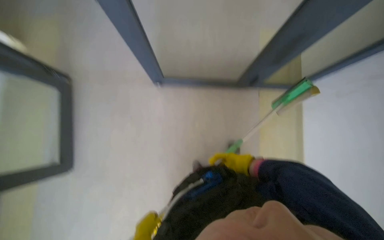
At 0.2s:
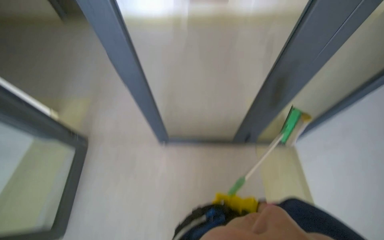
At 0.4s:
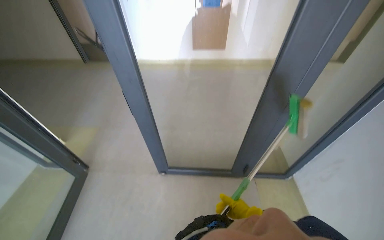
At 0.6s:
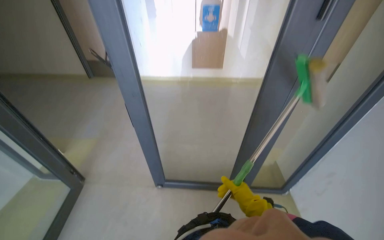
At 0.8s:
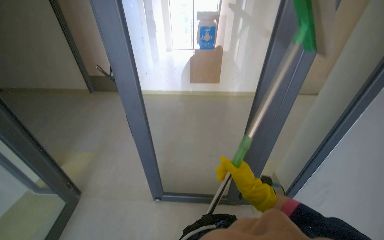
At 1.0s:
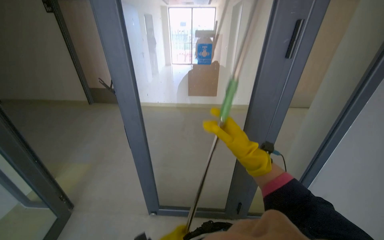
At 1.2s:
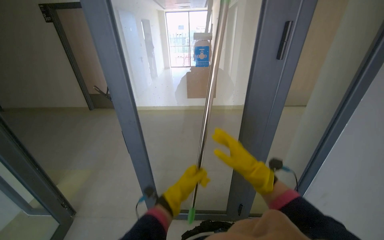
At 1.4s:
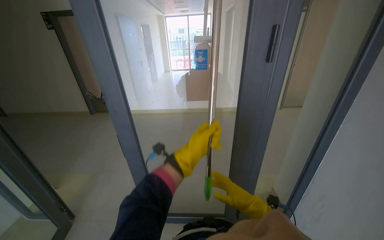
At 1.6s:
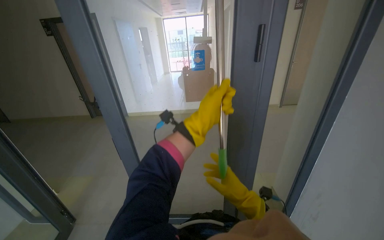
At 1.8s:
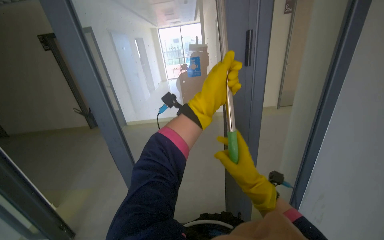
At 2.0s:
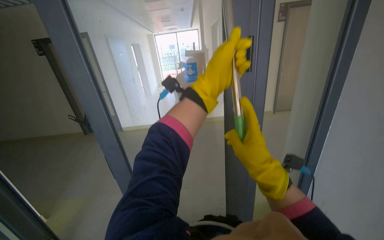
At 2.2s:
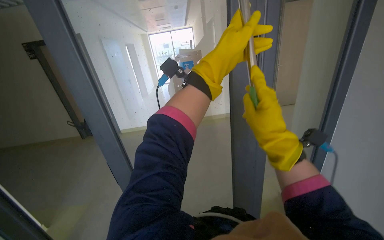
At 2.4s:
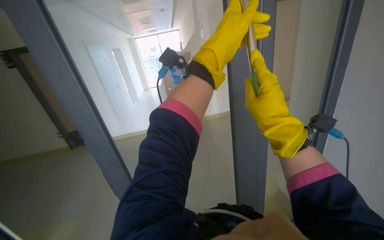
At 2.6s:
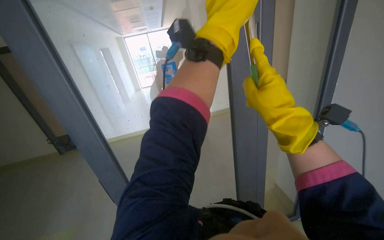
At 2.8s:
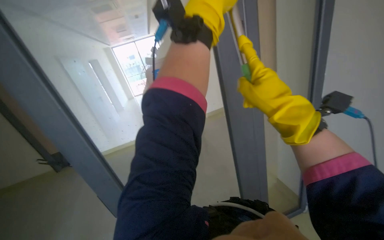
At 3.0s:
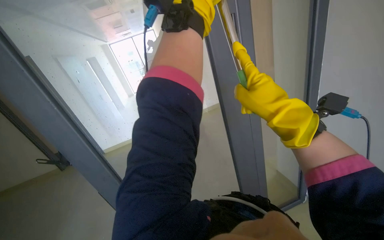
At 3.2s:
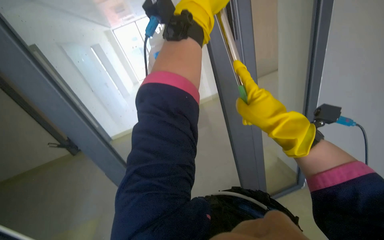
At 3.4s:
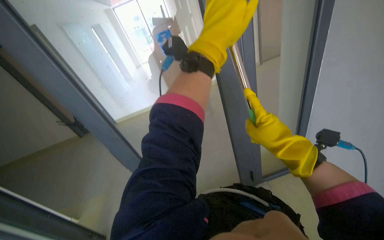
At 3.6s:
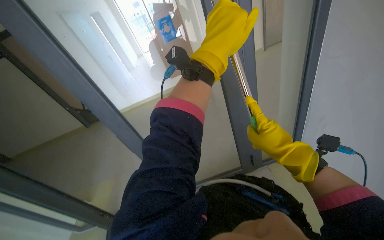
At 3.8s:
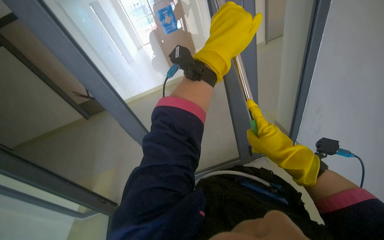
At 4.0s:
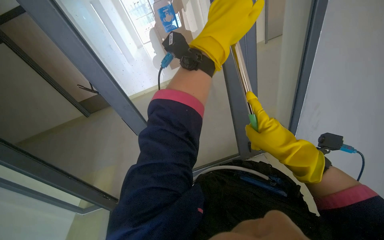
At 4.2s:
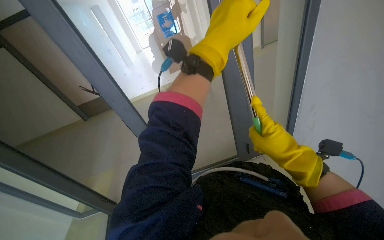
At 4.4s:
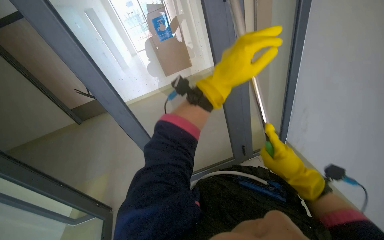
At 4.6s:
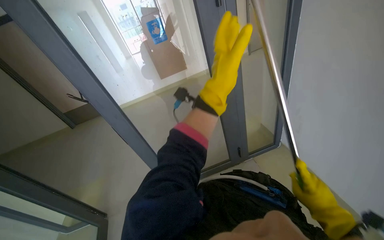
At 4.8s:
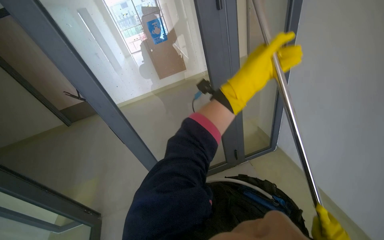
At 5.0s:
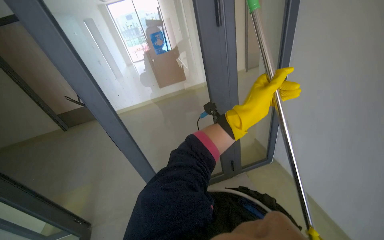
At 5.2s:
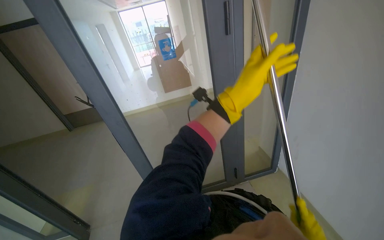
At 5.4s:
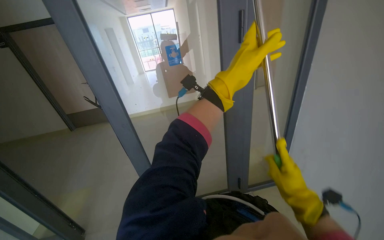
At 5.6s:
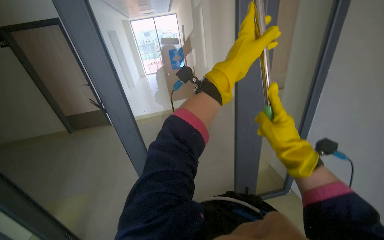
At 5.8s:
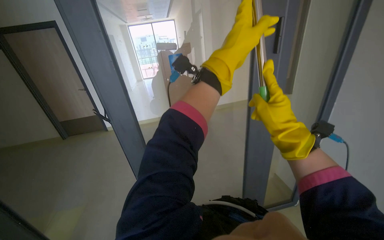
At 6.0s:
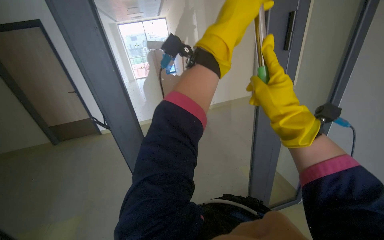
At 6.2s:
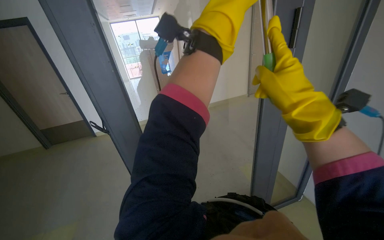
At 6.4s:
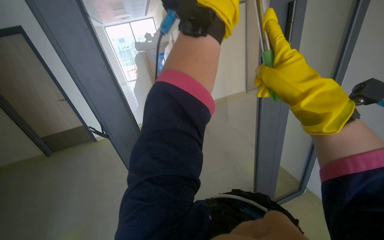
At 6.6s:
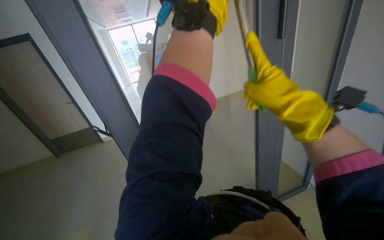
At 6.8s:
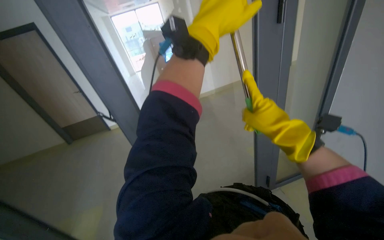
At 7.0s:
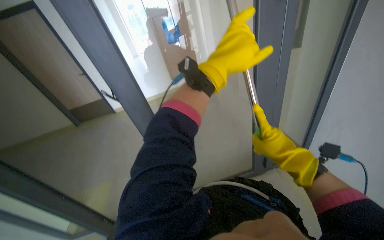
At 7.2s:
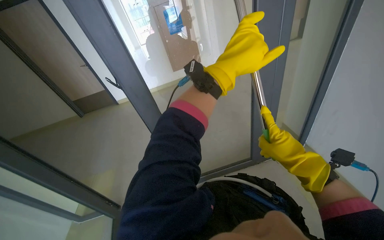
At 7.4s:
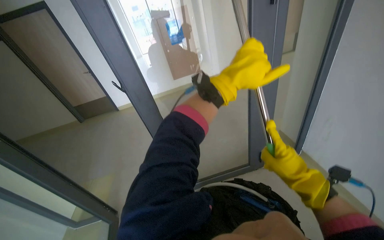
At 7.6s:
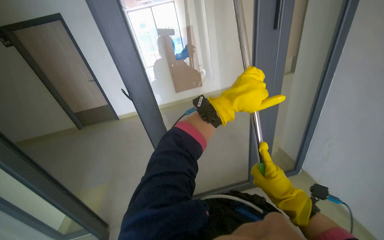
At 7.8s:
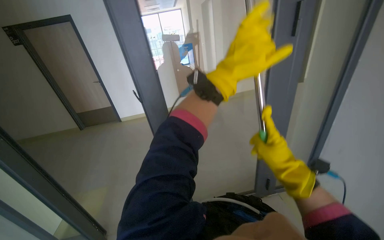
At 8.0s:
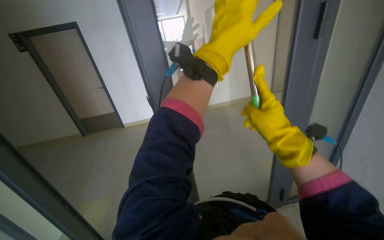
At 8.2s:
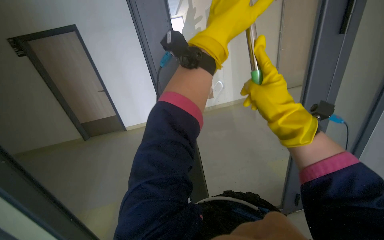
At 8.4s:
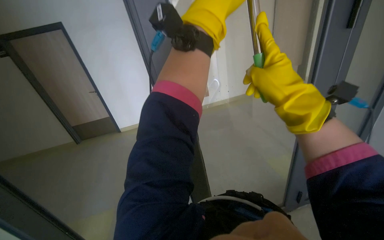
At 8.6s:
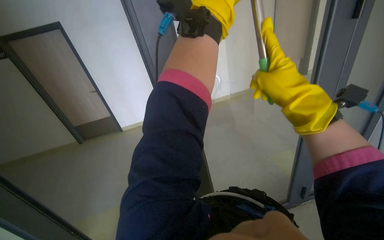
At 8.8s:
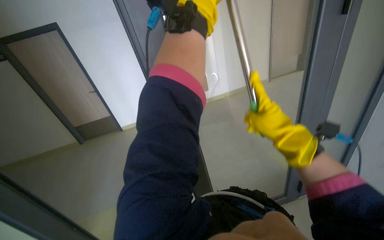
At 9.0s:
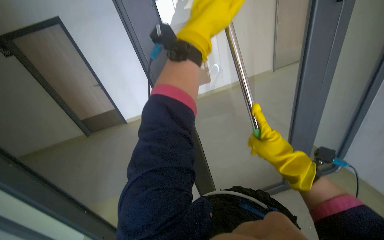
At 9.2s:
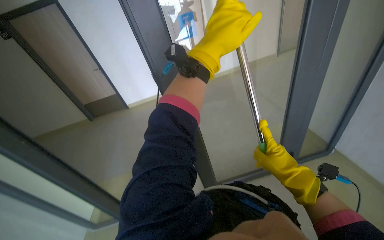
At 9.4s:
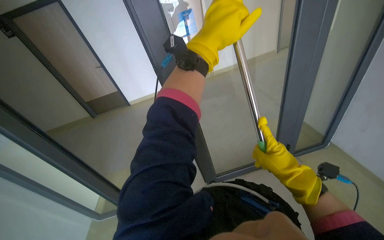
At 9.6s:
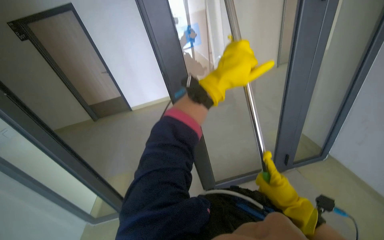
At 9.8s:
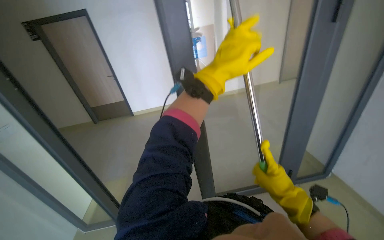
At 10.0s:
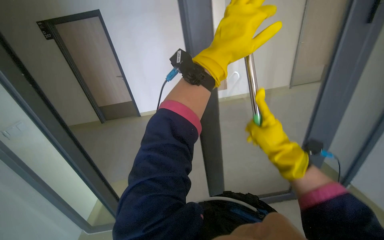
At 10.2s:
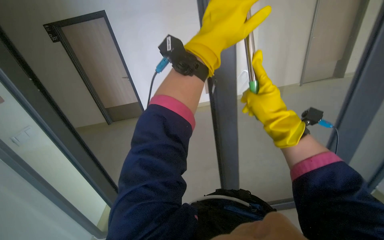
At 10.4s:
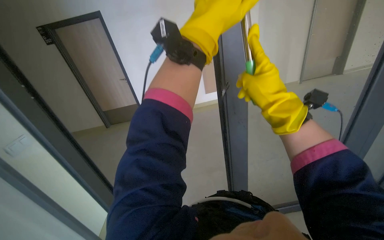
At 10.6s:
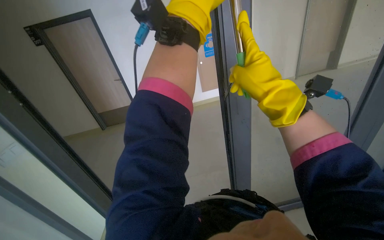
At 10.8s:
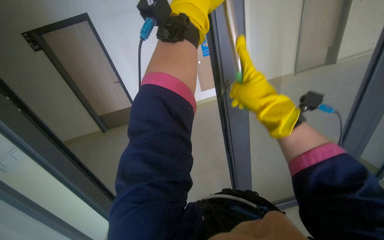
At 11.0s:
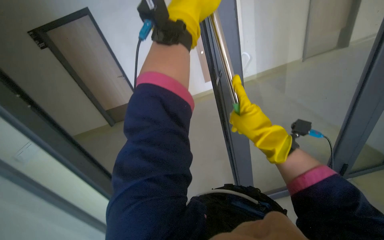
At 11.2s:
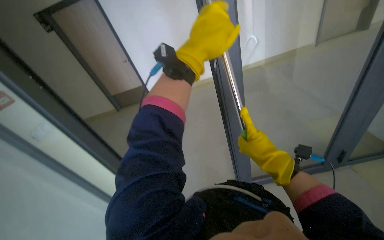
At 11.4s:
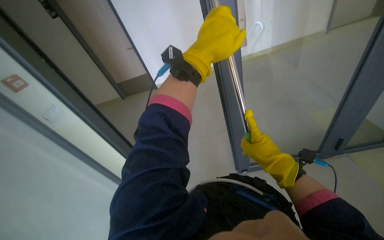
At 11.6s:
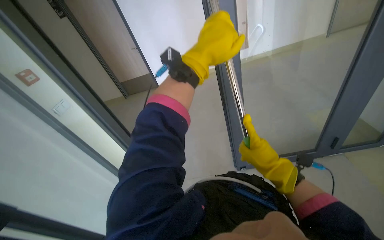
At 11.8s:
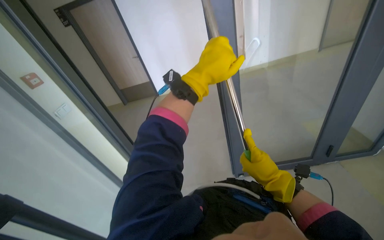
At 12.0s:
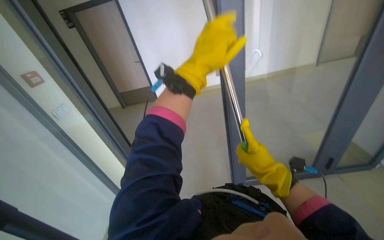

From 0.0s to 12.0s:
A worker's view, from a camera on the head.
Job: cleaning windows.
The whole recording: Cleaning glass door with squeegee. The worker cleans a glass door using a long-handled squeegee.
From 0.0s to 1.6s: The wearer moves roughly 40 cm. The view tips upward by about 55 degrees.
From 1.6s to 3.0s: The left hand travels up the picture by about 40 cm, while the right hand goes about 30 cm up the picture and nearer to the camera.
From 3.0s to 4.4s: The wearer looks approximately 15 degrees further downward. The right hand heads farther from the camera and to the right, covering approximately 15 cm, while the left hand shifts some 25 cm down the picture.
From 4.4s to 6.0s: The view tips upward by some 10 degrees. The left hand is displaced up the picture by approximately 15 cm.
From 6.0s to 7.6s: The right hand heads down the picture, covering some 20 cm. Meanwhile the left hand moves farther from the camera, some 10 cm.
From 7.6s to 9.0s: The left hand travels to the left by about 15 cm.
From 9.0s to 10.4s: The right hand heads to the left and up the picture, covering some 20 cm.
From 10.4s to 12.0s: The right hand goes some 10 cm down the picture.

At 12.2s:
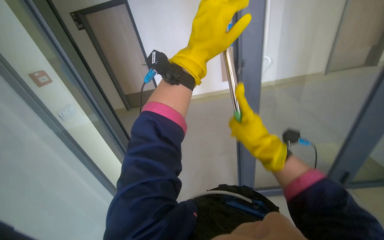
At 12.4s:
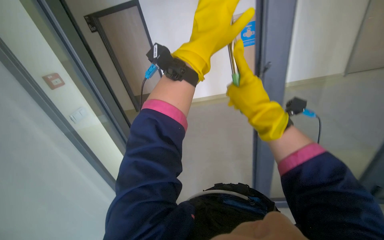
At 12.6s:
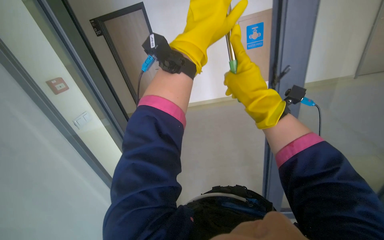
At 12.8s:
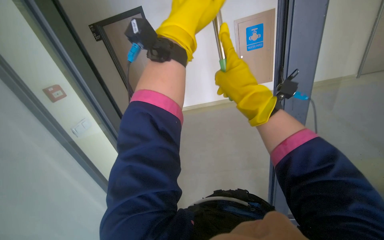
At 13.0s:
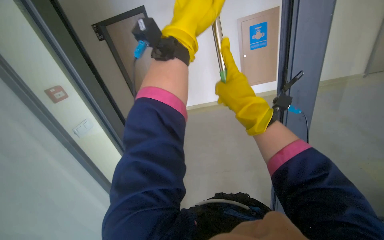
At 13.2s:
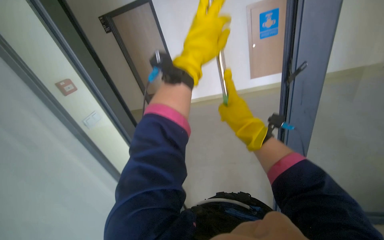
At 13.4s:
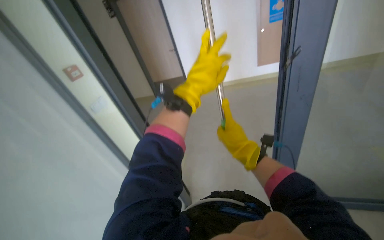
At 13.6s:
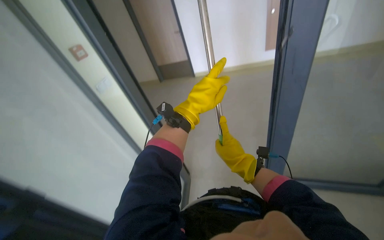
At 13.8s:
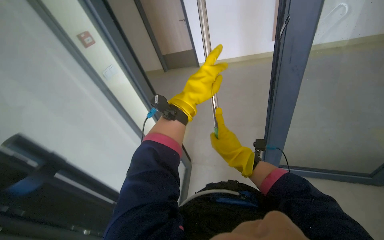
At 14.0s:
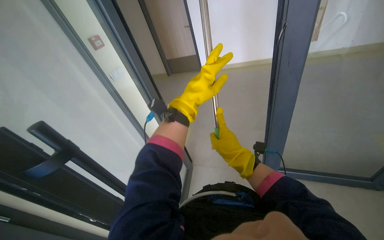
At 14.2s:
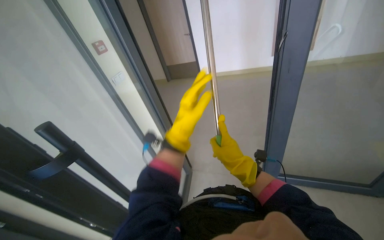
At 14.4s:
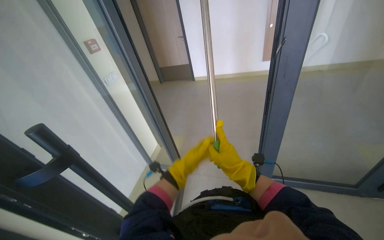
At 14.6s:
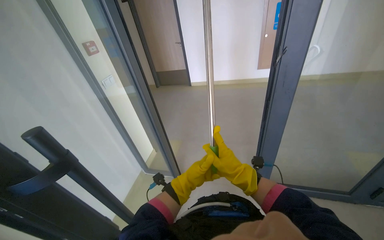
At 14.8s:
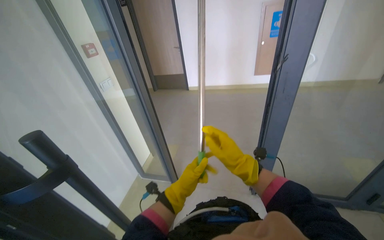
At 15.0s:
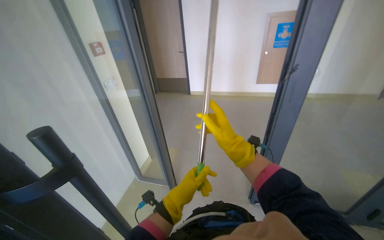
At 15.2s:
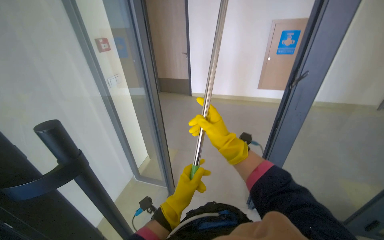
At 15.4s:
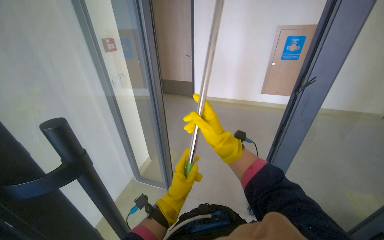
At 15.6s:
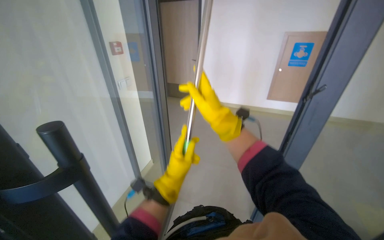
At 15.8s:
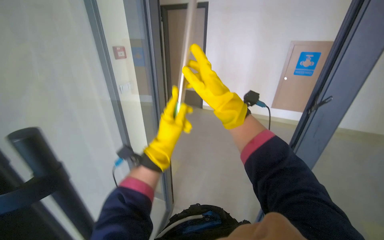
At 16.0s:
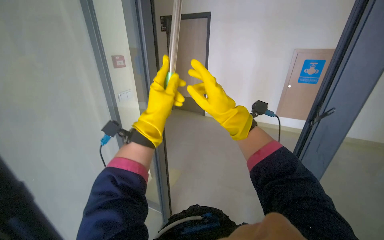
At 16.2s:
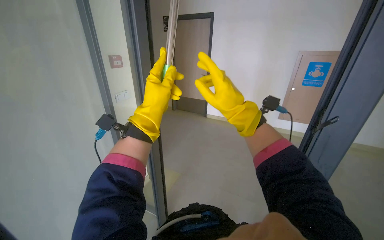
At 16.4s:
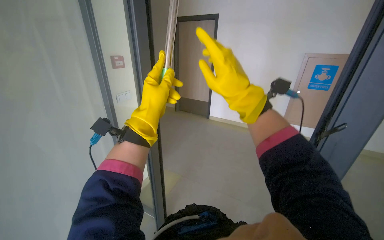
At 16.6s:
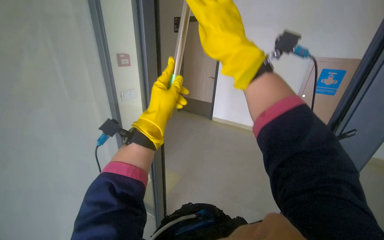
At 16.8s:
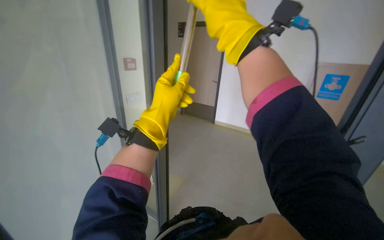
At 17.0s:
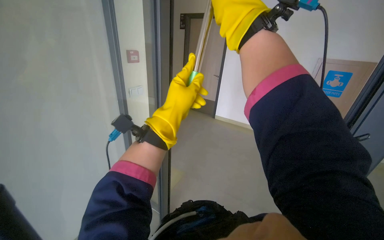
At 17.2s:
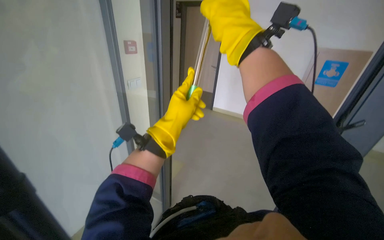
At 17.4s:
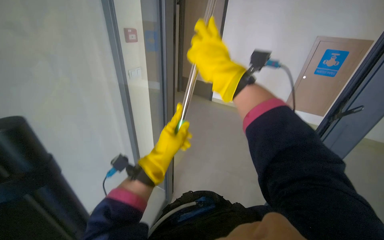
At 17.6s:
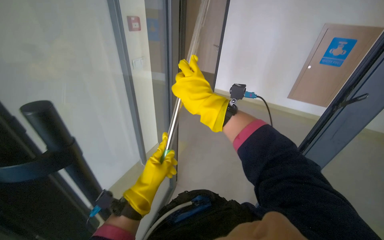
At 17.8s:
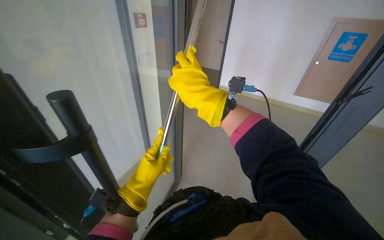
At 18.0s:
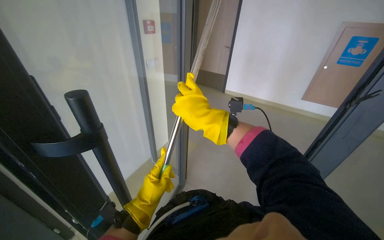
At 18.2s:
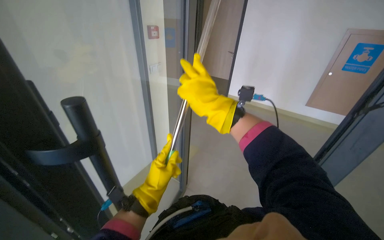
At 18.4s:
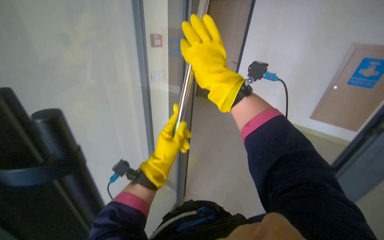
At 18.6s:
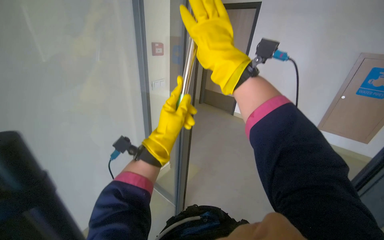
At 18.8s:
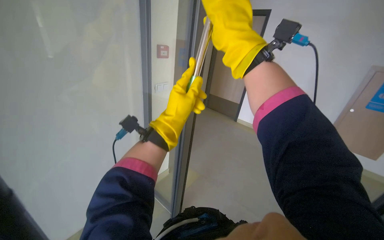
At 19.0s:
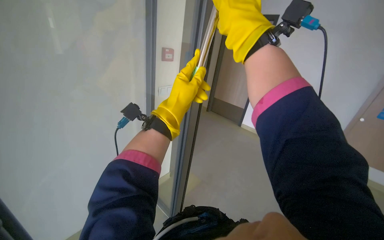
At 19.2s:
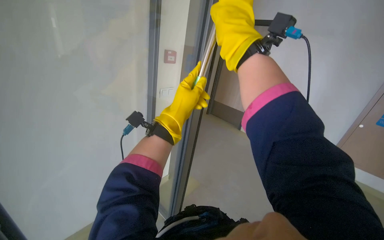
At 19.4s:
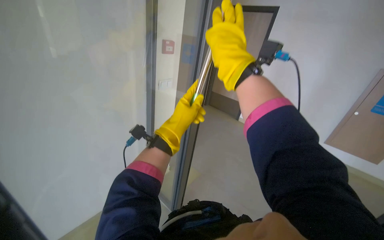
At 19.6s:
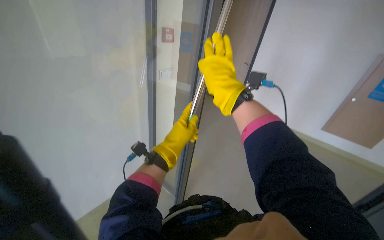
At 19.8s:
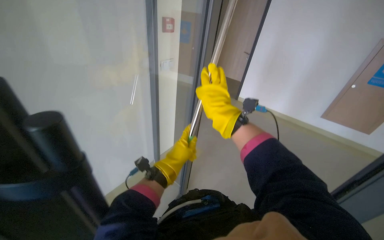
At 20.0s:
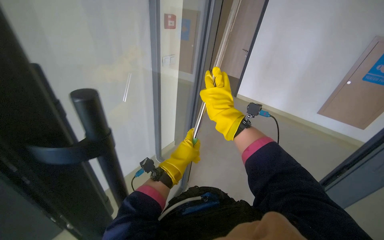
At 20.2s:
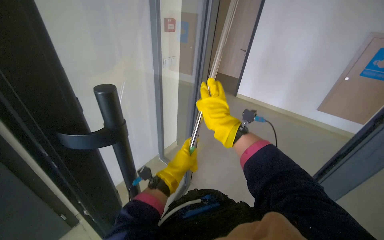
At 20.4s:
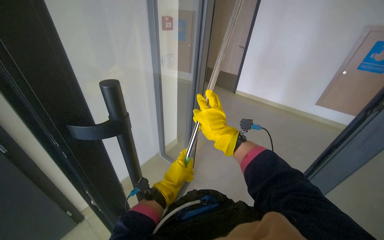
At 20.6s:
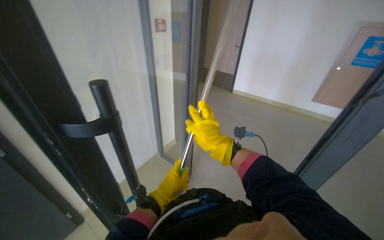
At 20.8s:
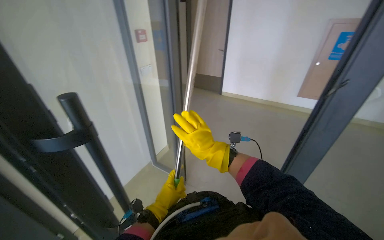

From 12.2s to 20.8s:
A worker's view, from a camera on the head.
Job: cleaning windows.
The whole recording: Cleaning glass door with squeegee. The worker cleans a glass door using a long-handled squeegee.
From 12.2s to 13.6s: The left hand shifts some 15 cm down the picture and farther from the camera. Meanwhile the right hand shifts about 10 cm farther from the camera, and moves approximately 15 cm up the picture and comes back.
From 15.0s to 16.6s: The left hand goes about 20 cm up the picture. Meanwhile the right hand is displaced up the picture, nearer to the camera and to the left by roughly 25 cm.
From 16.6s to 18.0s: The left hand heads down the picture, covering some 30 cm. The right hand shifts roughly 25 cm farther from the camera and down the picture.
From 18.0s to 19.4s: The right hand travels nearer to the camera and up the picture by about 20 cm. The left hand goes roughly 25 cm up the picture.
From 19.4s to 20.8s: The hands both shift down the picture by roughly 10 cm.
